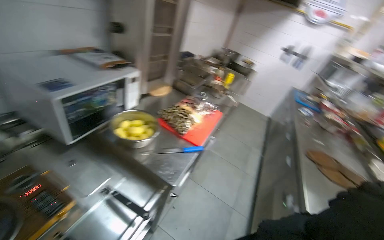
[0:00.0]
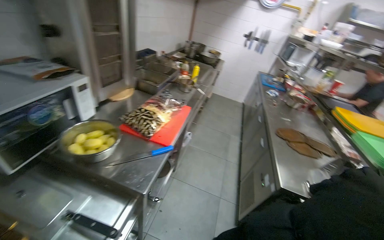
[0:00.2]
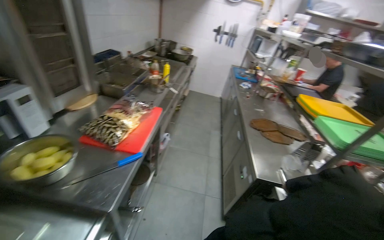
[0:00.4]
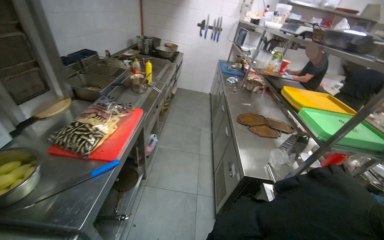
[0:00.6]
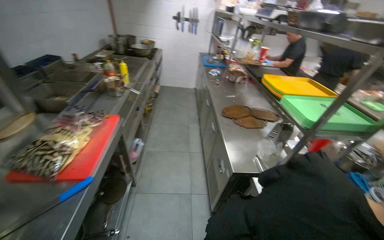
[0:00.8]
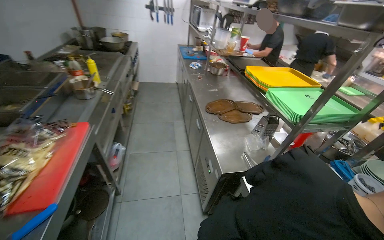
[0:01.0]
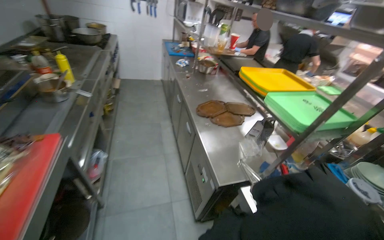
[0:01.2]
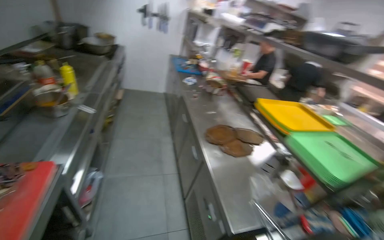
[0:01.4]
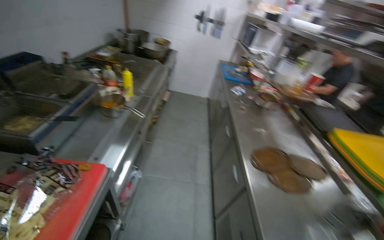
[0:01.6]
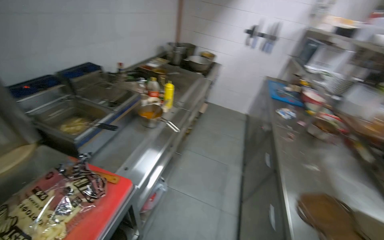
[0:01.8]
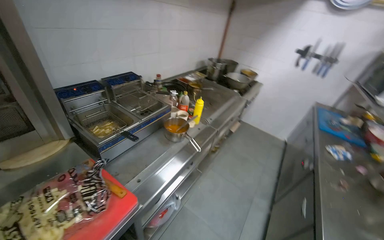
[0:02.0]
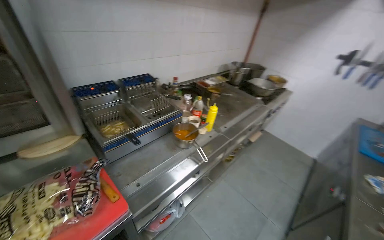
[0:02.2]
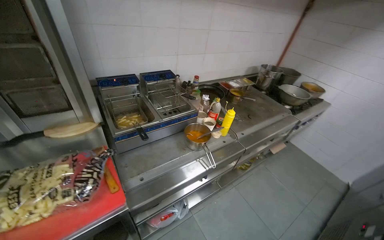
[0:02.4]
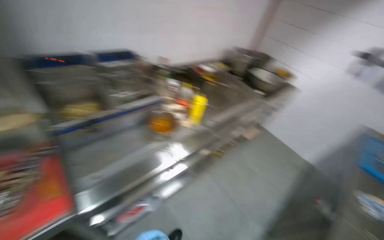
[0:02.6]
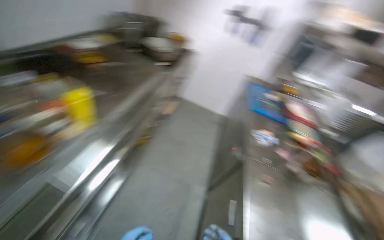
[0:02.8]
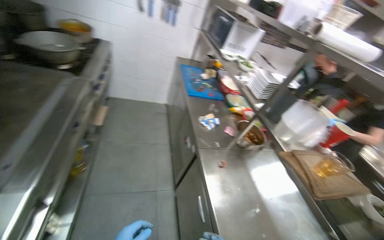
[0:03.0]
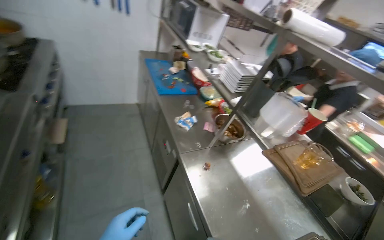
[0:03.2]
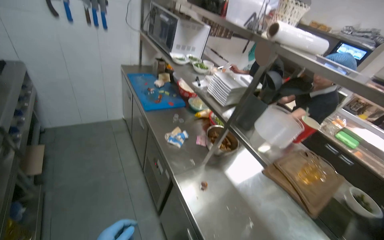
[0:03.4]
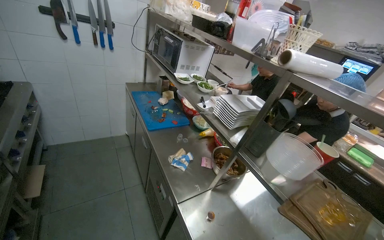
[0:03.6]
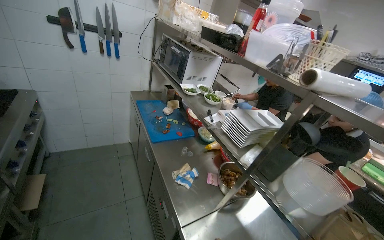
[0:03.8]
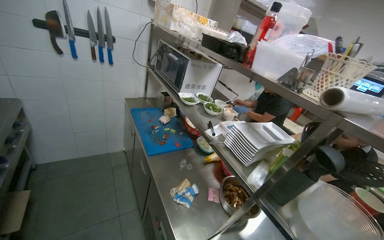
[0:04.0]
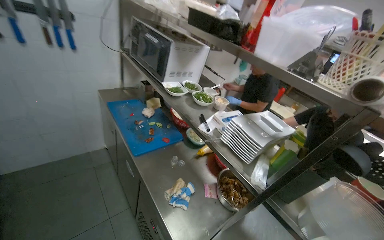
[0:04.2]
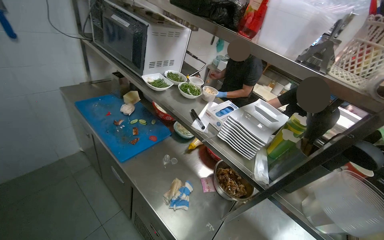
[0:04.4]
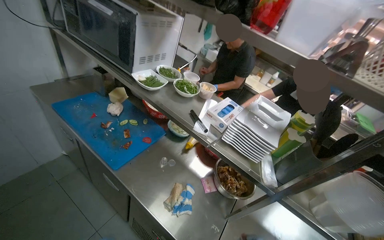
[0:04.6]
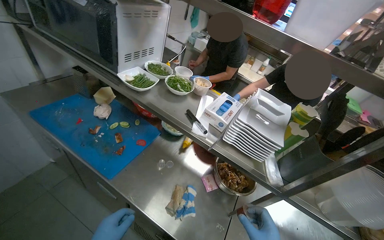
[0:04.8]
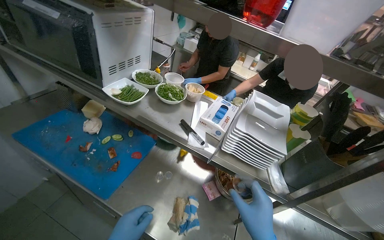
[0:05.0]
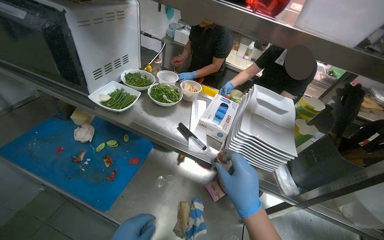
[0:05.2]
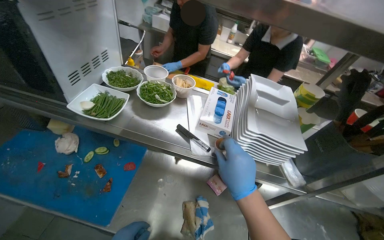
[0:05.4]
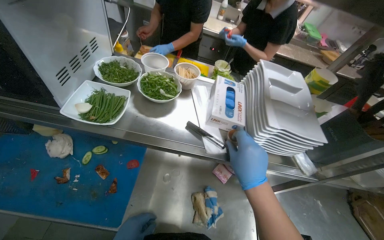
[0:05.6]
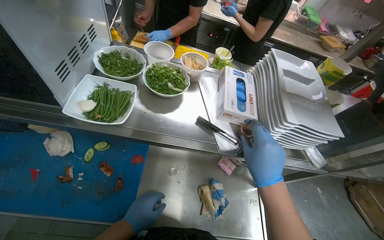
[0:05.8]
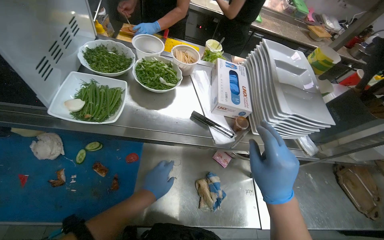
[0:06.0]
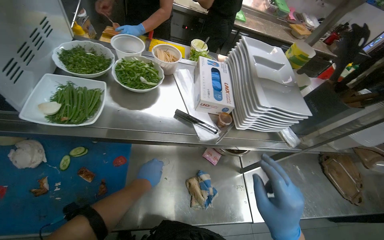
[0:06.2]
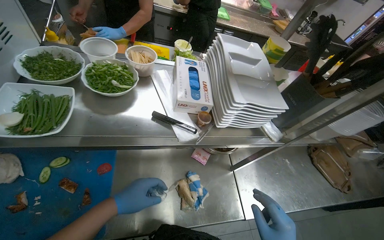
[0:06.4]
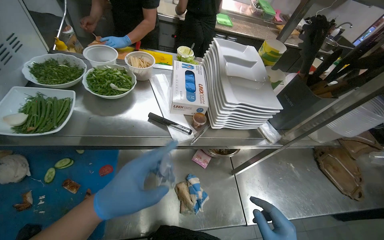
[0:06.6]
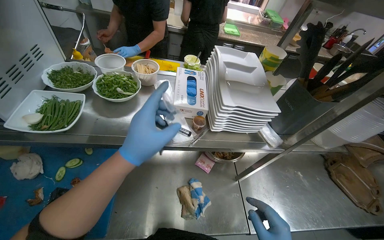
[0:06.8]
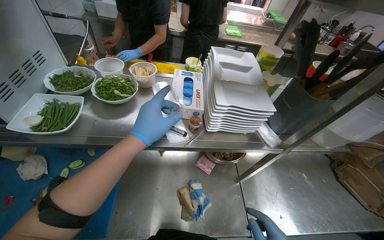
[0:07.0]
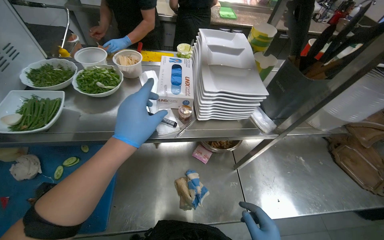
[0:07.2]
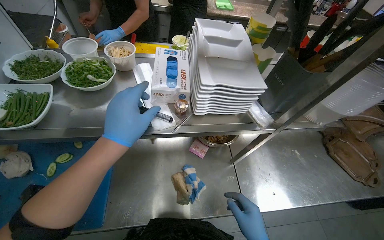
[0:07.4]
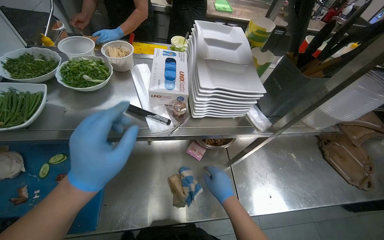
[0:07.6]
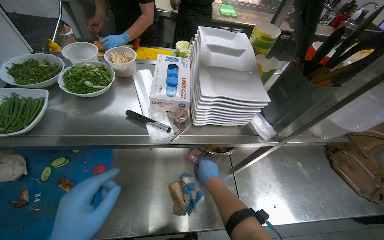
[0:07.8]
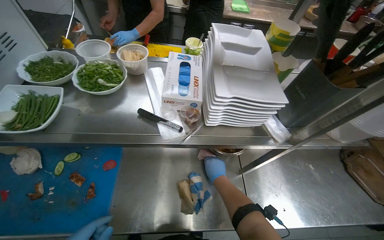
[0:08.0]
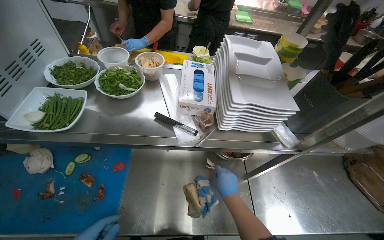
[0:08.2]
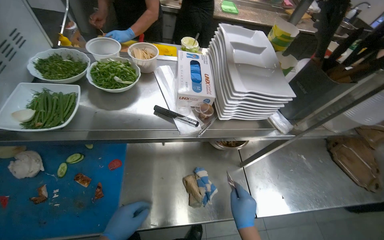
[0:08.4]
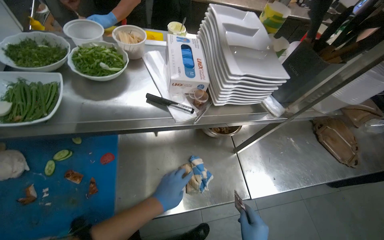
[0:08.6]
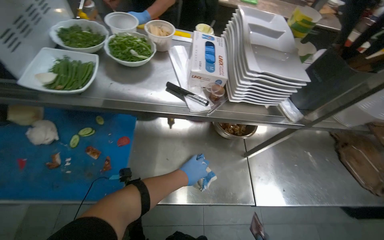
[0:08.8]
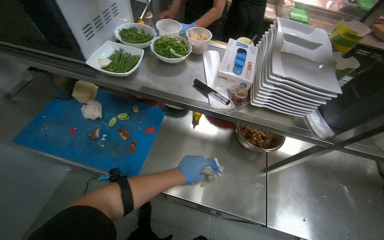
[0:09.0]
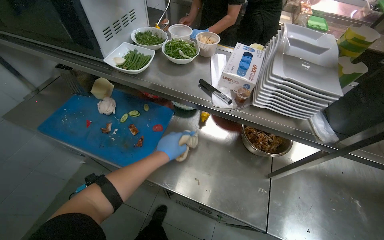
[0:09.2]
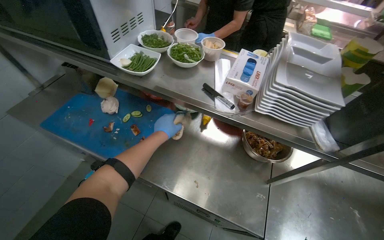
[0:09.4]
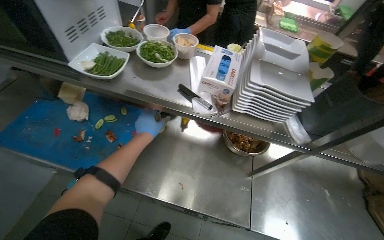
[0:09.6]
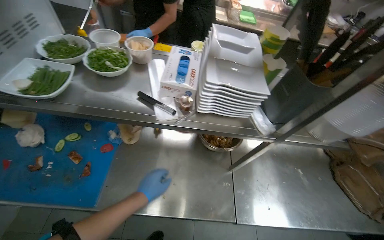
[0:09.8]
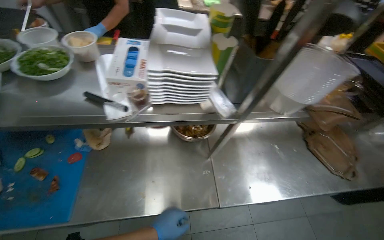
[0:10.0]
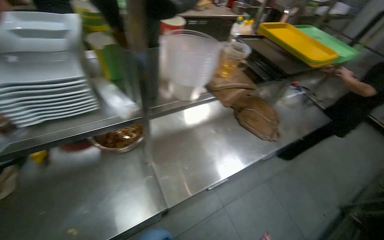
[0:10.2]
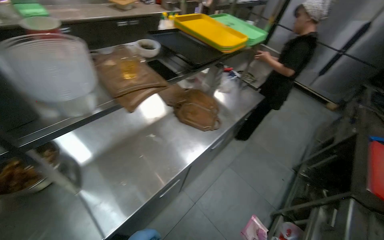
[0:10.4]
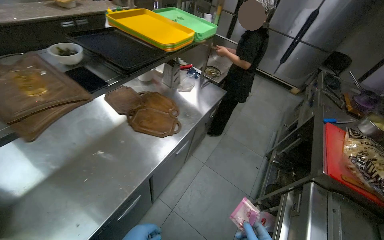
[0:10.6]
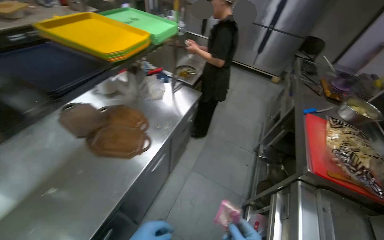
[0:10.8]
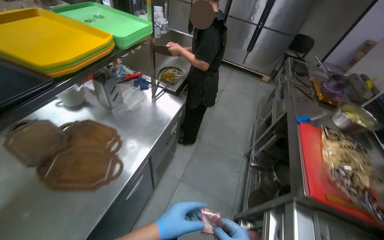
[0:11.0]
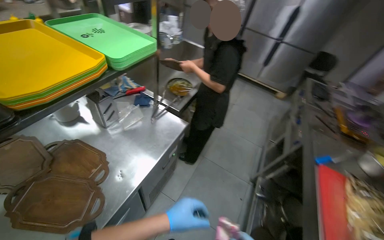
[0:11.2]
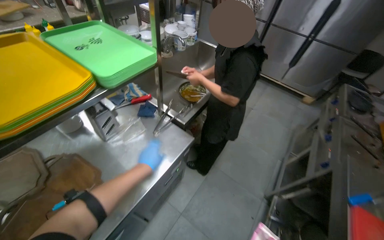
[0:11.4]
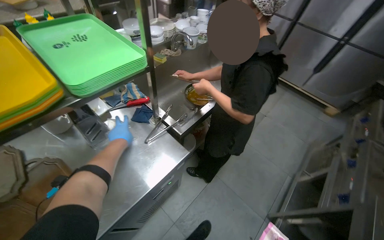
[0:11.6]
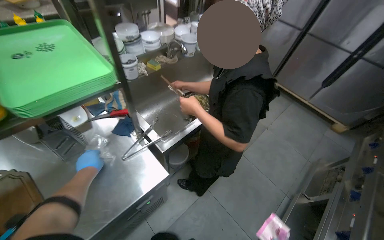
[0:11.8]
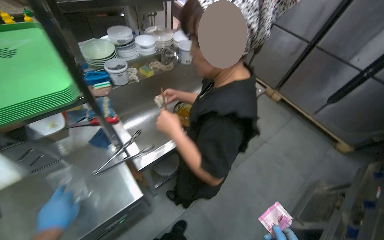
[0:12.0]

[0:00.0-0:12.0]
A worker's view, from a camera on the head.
Job: preparing food.
The whole recording: Placing meal and water on stove, organizing kitchen. The worker places the meal on the gas stove, organizes the kitchen area, and places water in a dish on the gas stove.
0:00.0 to 0:01.6: The head travels approximately 80 cm. The head rotates some 25 degrees to the right.
0:01.6 to 0:03.0: The wearer moves roughly 90 cm. The camera pitches downward, by some 15 degrees.
0:03.0 to 0:04.4: The wearer moves about 70 cm. The head rotates approximately 35 degrees to the right.
0:04.4 to 0:06.0: The wearer moves about 50 cm. The wearer looks some 40 degrees further to the right. The wearer looks approximately 30 degrees further downward.
0:07.6 to 0:09.0: The wearer looks about 20 degrees further to the left.
0:09.0 to 0:10.4: The camera travels some 50 cm. The wearer looks some 60 degrees further to the right.
0:10.4 to 0:12.0: The head travels some 1.5 m.

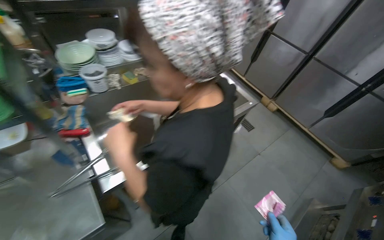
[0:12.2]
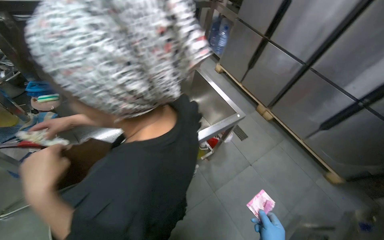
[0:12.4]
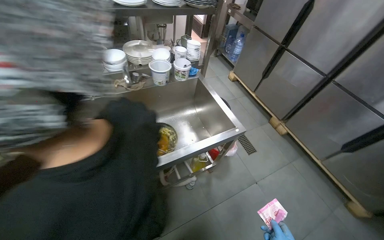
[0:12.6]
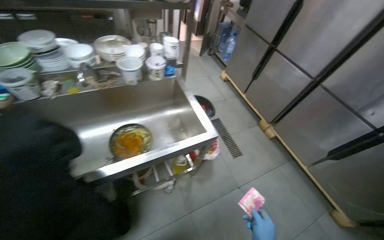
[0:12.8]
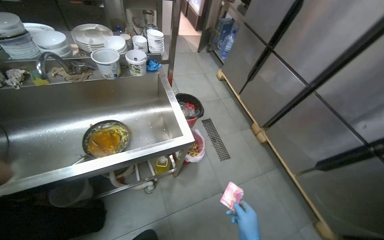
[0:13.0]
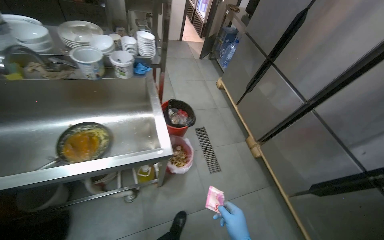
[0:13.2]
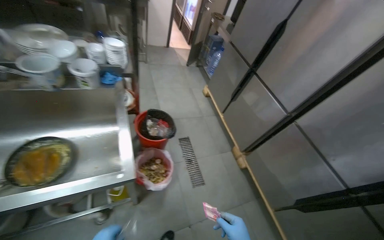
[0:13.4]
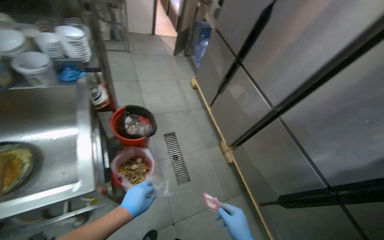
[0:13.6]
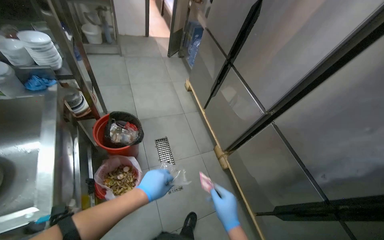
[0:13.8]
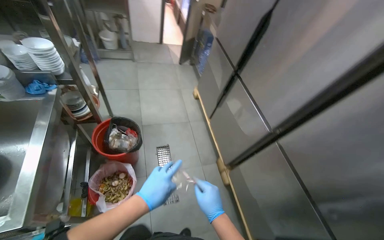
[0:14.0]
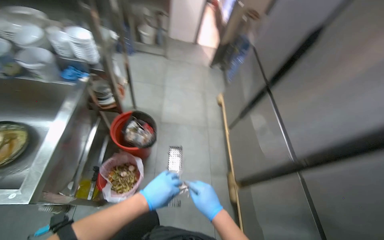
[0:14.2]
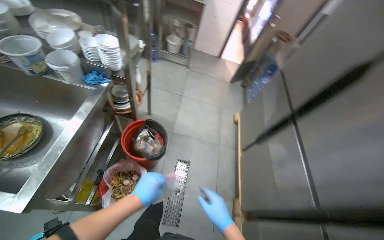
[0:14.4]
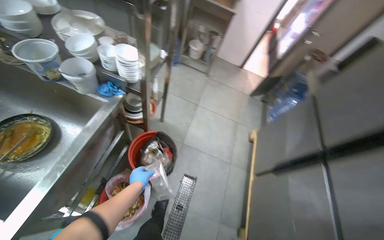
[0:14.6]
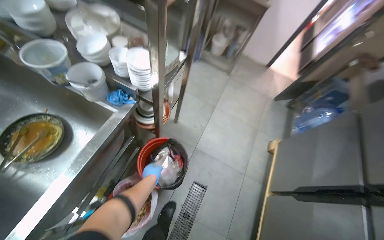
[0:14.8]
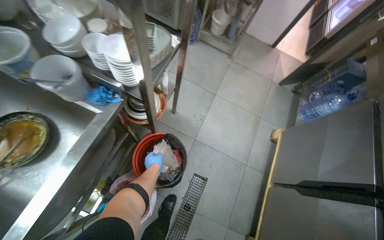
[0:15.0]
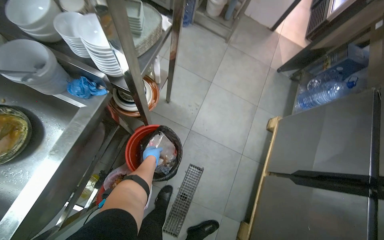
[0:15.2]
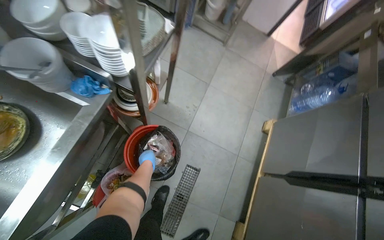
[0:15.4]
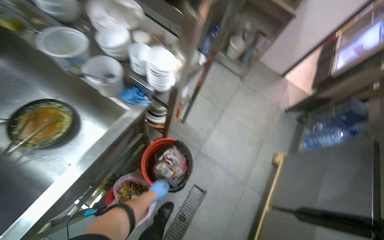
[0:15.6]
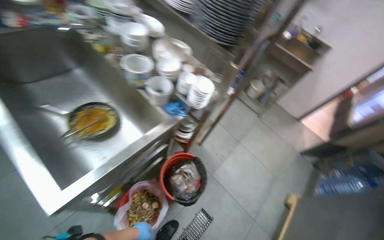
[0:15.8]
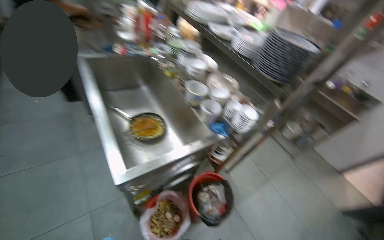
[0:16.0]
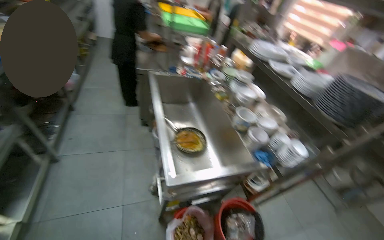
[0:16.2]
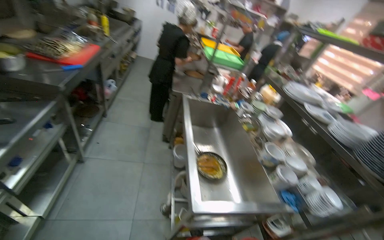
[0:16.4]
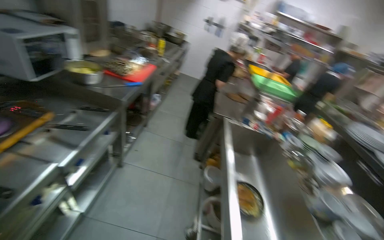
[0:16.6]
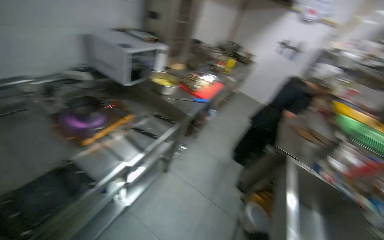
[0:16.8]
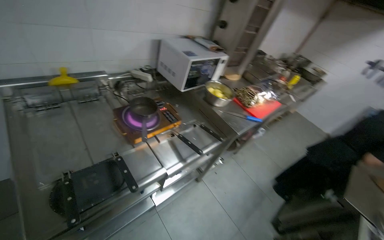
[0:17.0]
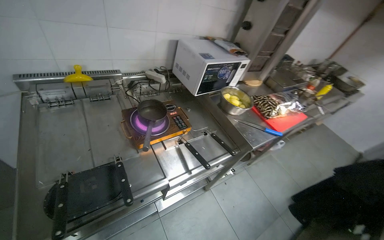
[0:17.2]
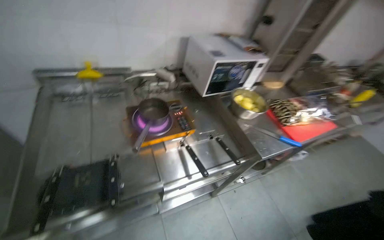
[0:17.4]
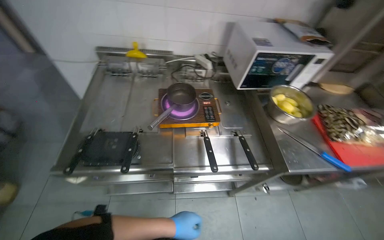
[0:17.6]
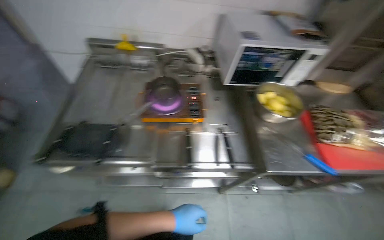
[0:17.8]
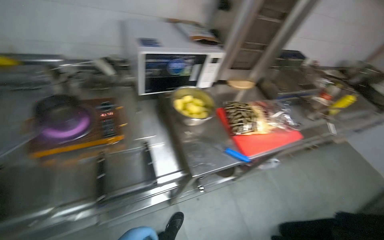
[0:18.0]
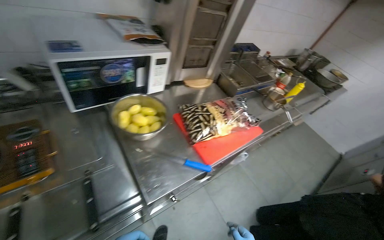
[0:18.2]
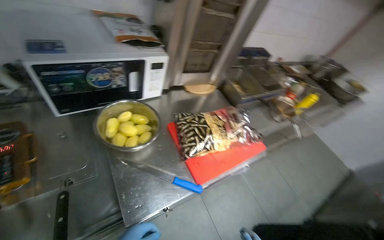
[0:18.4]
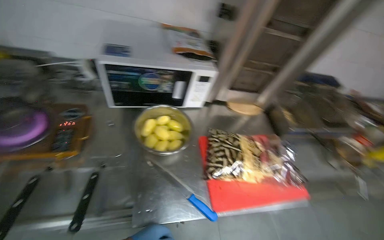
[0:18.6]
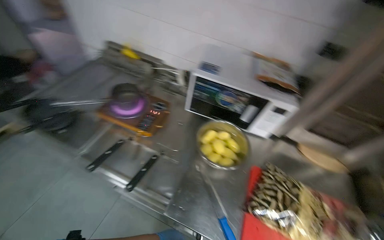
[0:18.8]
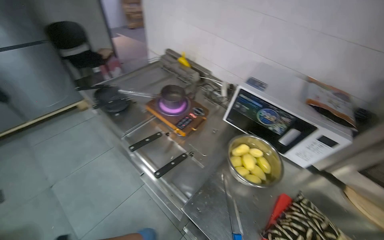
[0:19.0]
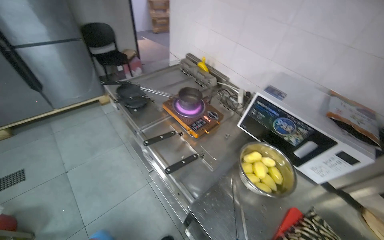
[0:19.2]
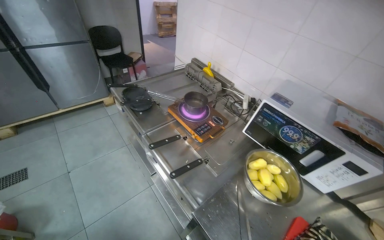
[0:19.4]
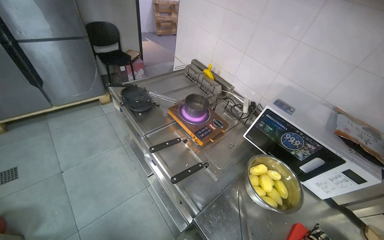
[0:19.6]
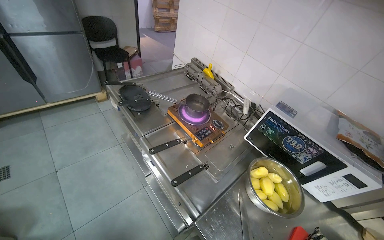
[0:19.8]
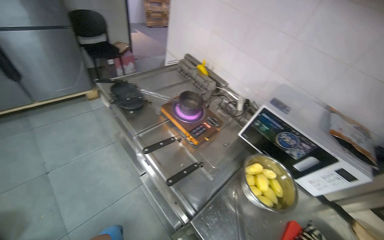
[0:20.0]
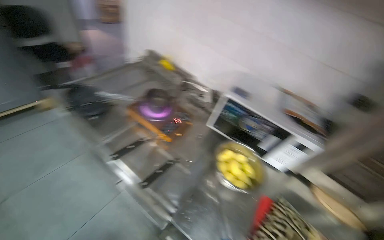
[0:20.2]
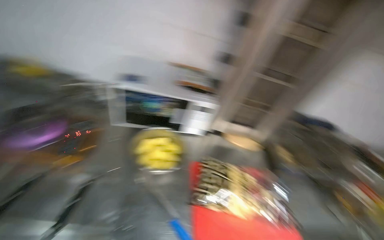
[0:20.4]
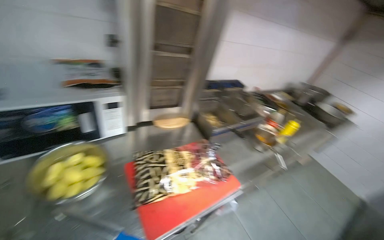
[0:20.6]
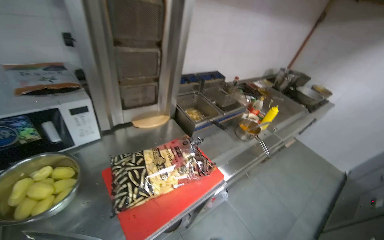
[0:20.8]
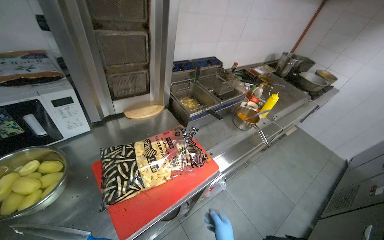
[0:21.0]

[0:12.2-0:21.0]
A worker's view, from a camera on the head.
Job: preparing food.
The whole recording: Placing meal and water on stove, organizing kitchen. The worker places the meal on the gas stove, organizes the kitchen area, and places water in a dish on the gas stove.
0:12.2 to 0:13.6: The head travels some 1 m.
0:13.6 to 0:15.2: The wearer moves about 70 cm. The head turns to the left by roughly 45 degrees.
0:15.2 to 0:16.6: The camera travels some 1 m. The wearer's head swings roughly 70 degrees to the left. The camera pitches upward, by about 55 degrees.
0:16.6 to 0:18.0: The head travels roughly 80 cm. The head turns to the left by some 60 degrees.
0:18.0 to 0:19.6: The wearer's head swings about 70 degrees to the left. The view tips upward by roughly 15 degrees.
0:19.6 to 0:21.0: The head turns to the right by roughly 85 degrees. The view tips downward by roughly 20 degrees.
